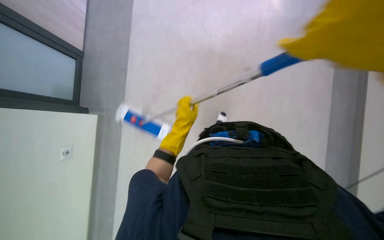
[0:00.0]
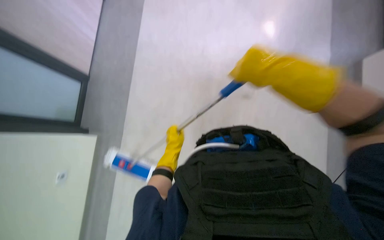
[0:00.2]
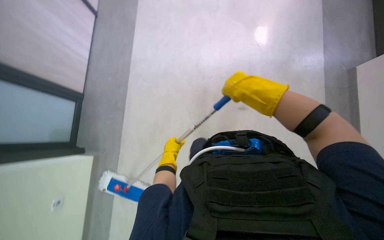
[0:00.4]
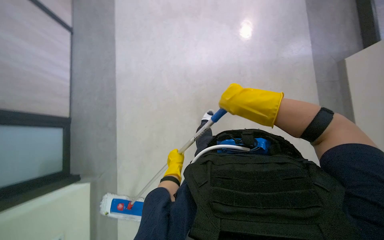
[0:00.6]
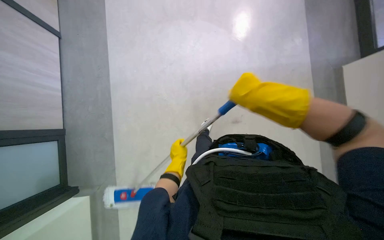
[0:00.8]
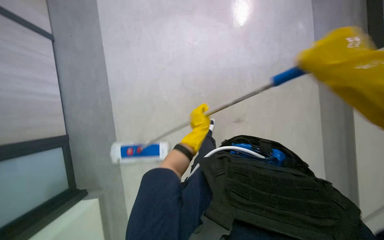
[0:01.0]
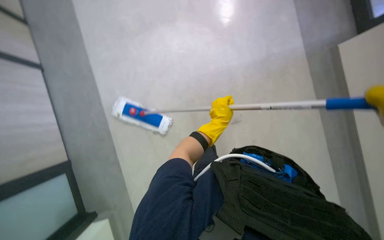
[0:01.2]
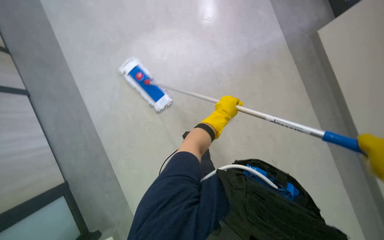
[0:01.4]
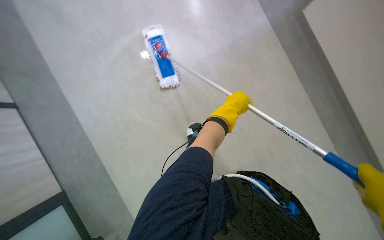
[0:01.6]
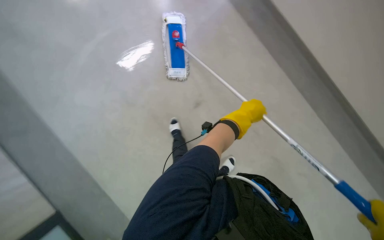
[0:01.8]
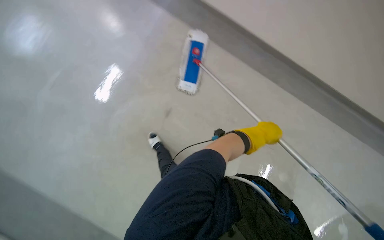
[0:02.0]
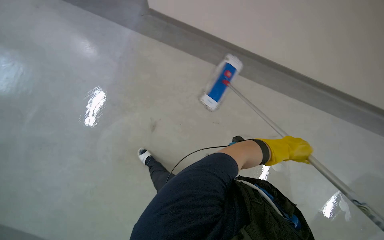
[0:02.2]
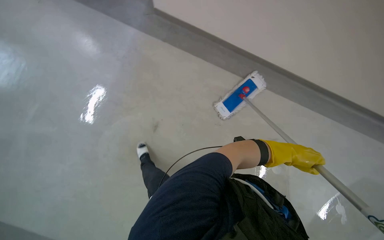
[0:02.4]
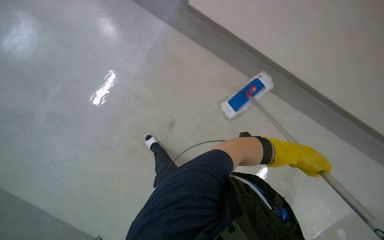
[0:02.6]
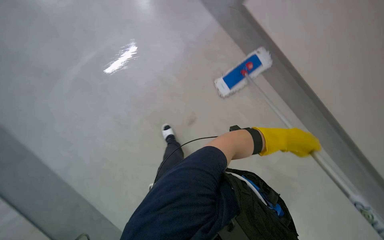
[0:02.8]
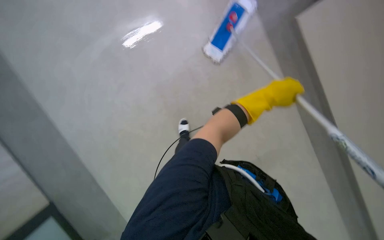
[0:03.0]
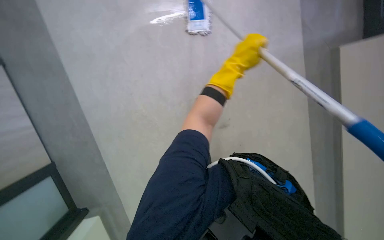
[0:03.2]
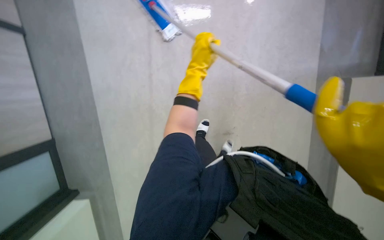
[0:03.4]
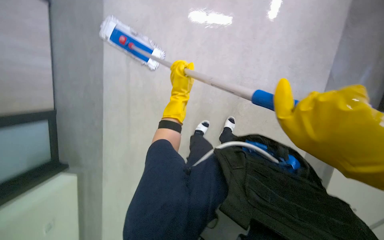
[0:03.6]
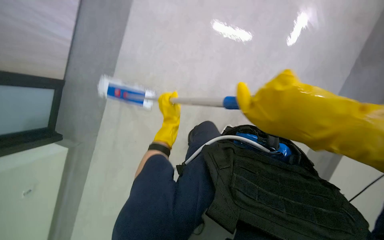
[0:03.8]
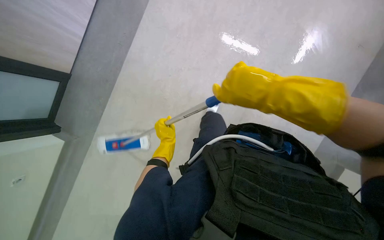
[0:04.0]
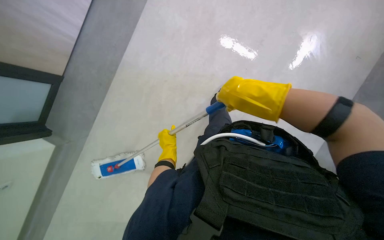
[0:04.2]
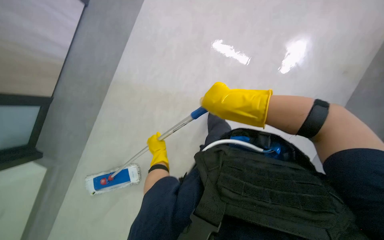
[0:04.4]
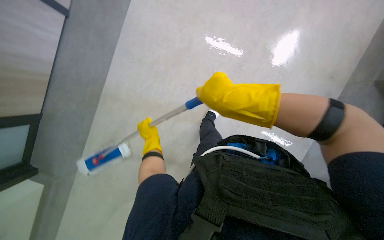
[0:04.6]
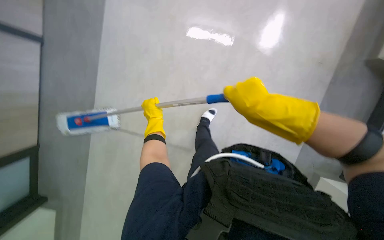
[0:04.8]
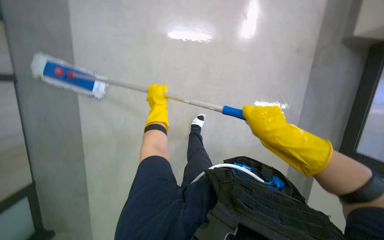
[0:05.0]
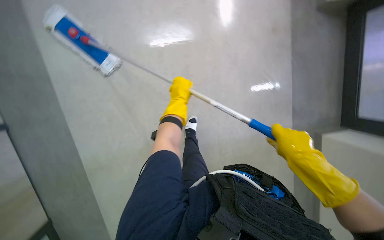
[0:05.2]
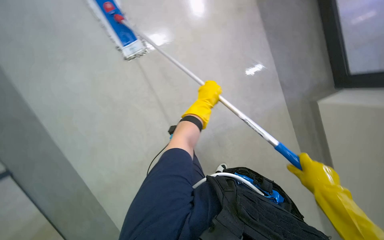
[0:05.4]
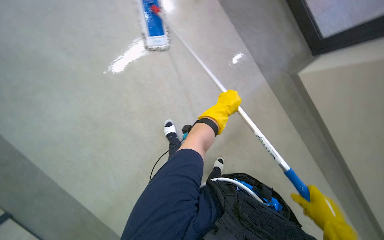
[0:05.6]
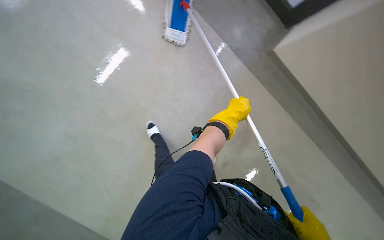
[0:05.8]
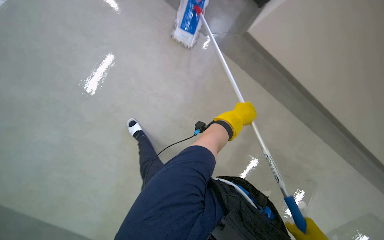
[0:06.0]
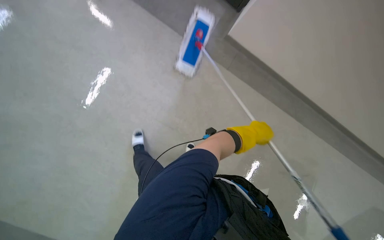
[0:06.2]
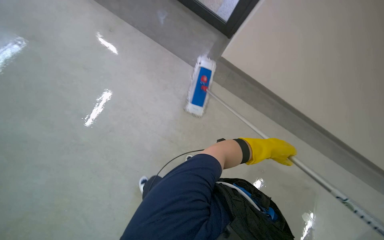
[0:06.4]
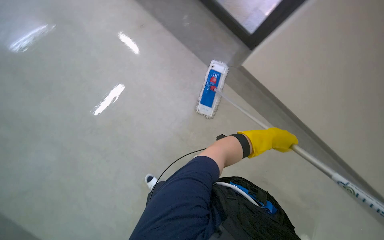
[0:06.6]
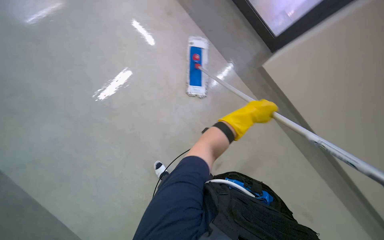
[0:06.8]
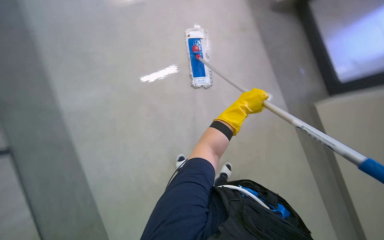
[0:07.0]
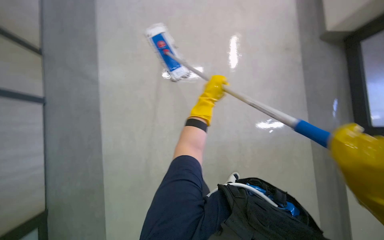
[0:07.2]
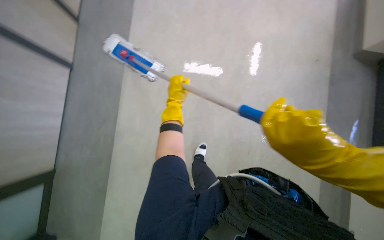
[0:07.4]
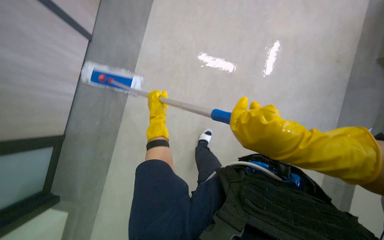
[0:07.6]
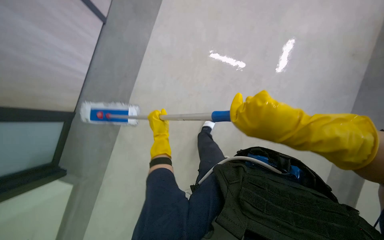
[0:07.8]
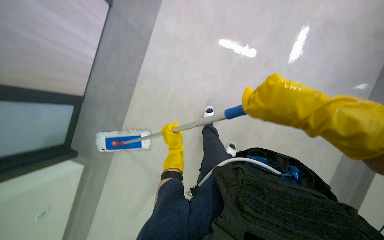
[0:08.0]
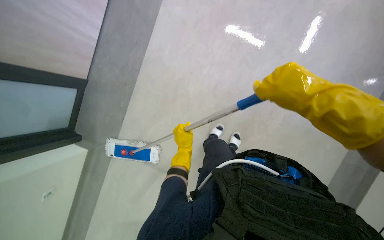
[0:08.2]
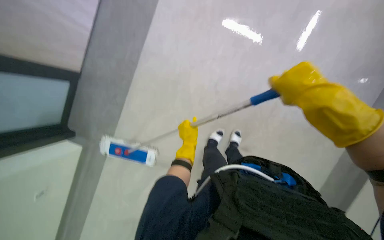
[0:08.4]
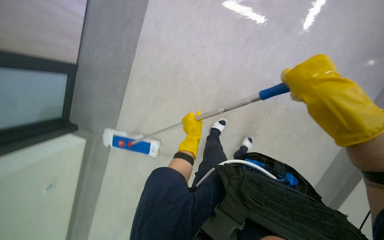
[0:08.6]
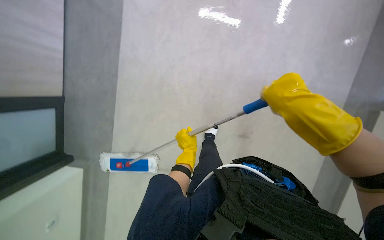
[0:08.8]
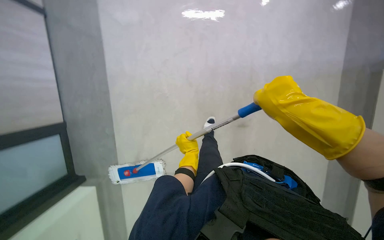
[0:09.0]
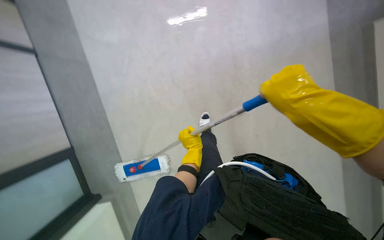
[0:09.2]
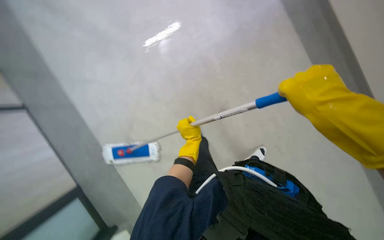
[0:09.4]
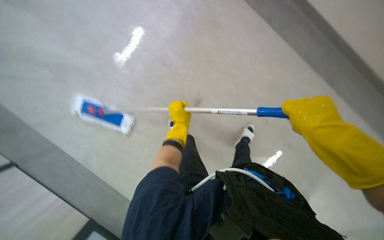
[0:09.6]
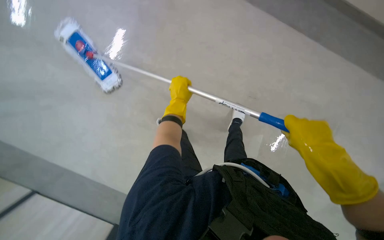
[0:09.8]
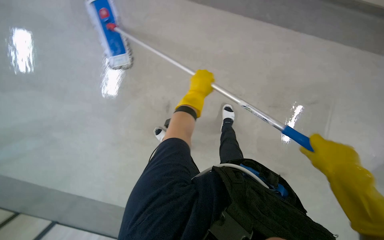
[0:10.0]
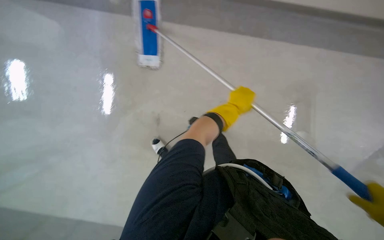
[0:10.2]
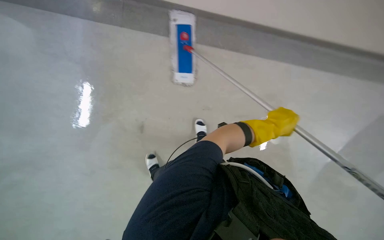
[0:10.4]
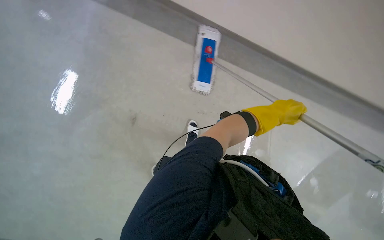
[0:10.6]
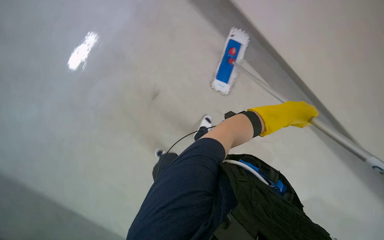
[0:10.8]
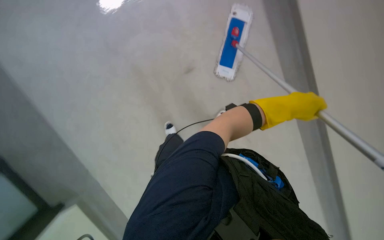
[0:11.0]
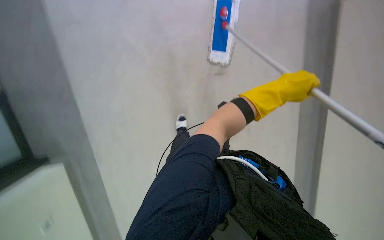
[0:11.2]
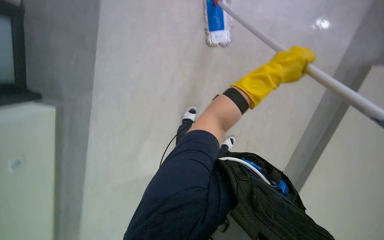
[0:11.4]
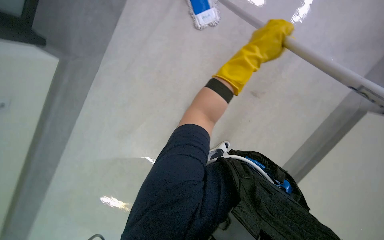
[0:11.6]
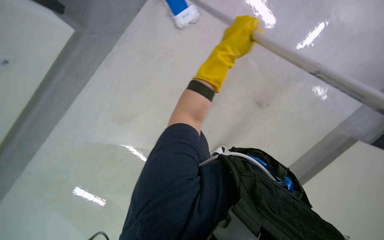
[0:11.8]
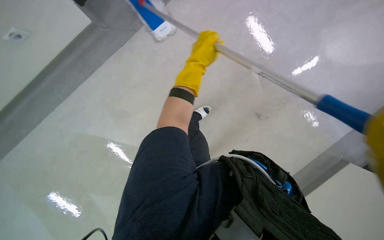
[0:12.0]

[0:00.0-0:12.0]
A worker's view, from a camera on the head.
Job: mopping floor.
The whole recording: Mopping hallway floor. The worker mops the hallway floor with a long-handled mop.
0:00.0 to 0:01.6: The left hand travels nearer to the camera by approximately 10 cm, and travels down the picture and back again, about 10 cm each way.
0:03.0 to 0:04.4: The left hand shifts about 40 cm to the left and farther from the camera.
0:07.6 to 0:09.0: The scene rotates counterclockwise by roughly 30 degrees. The left hand is displaced to the right and down the picture by roughly 20 cm.
0:10.4 to 0:12.0: The scene rotates counterclockwise by approximately 30 degrees.

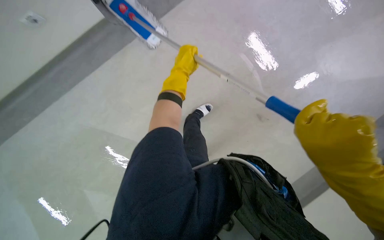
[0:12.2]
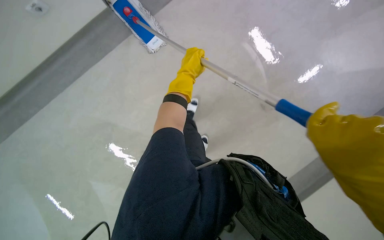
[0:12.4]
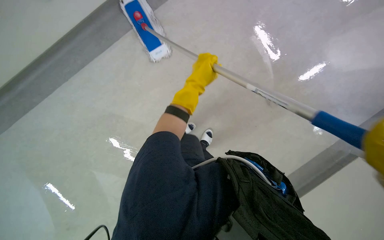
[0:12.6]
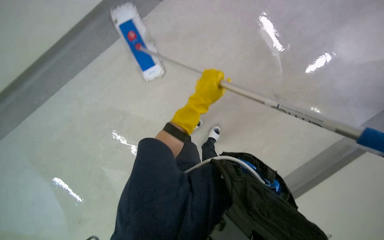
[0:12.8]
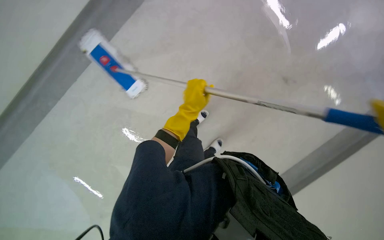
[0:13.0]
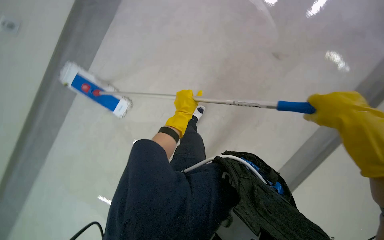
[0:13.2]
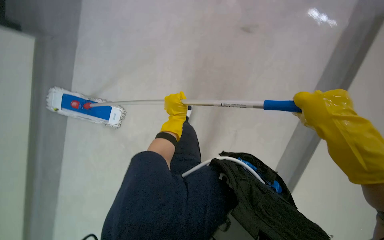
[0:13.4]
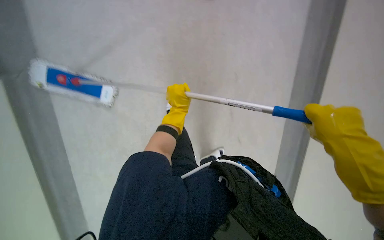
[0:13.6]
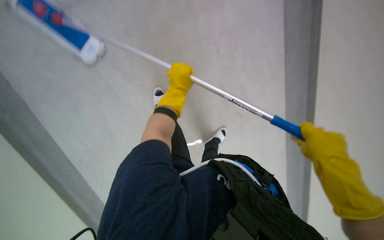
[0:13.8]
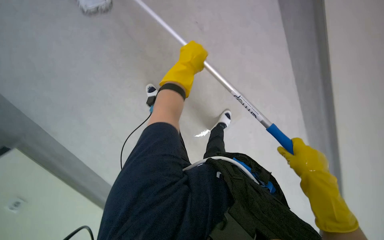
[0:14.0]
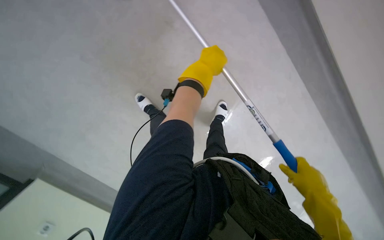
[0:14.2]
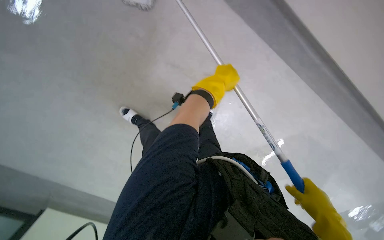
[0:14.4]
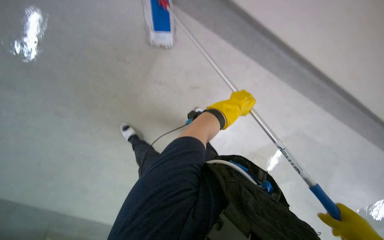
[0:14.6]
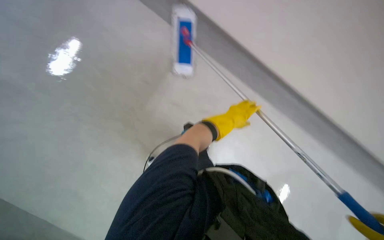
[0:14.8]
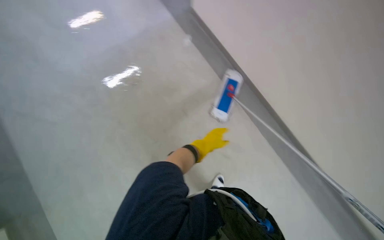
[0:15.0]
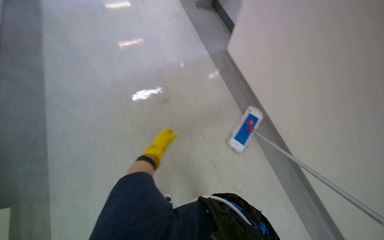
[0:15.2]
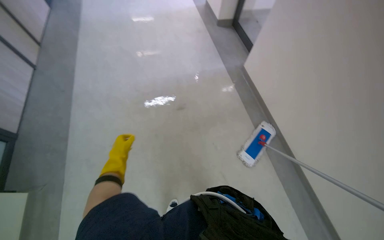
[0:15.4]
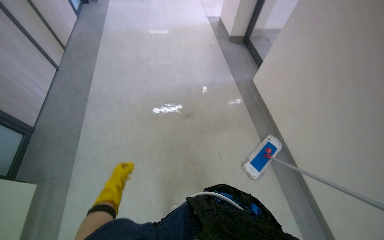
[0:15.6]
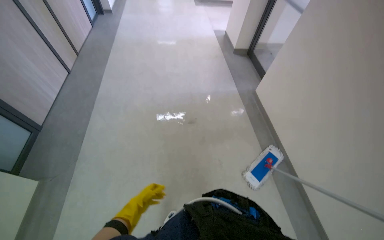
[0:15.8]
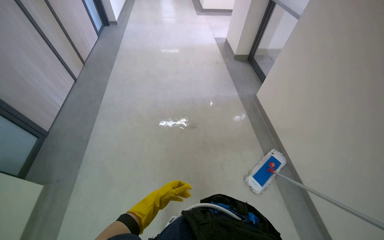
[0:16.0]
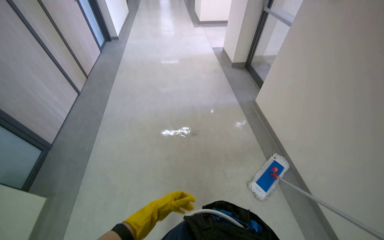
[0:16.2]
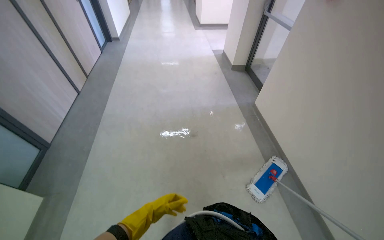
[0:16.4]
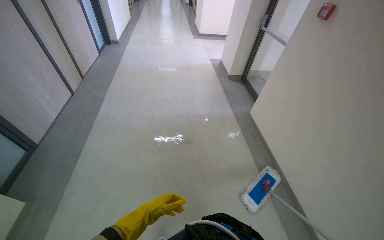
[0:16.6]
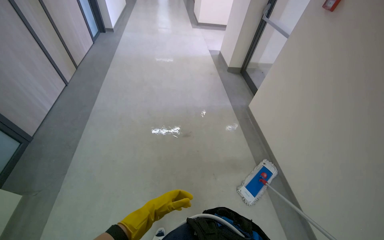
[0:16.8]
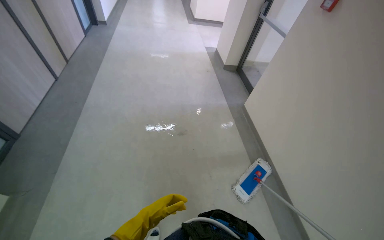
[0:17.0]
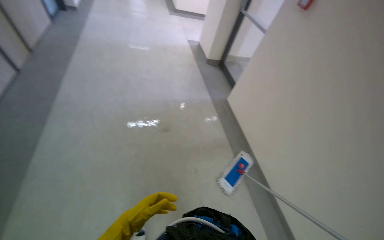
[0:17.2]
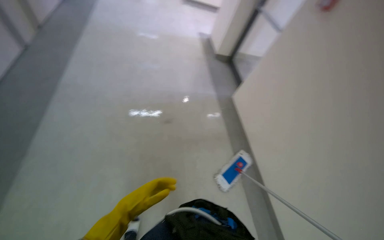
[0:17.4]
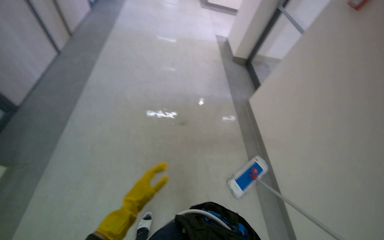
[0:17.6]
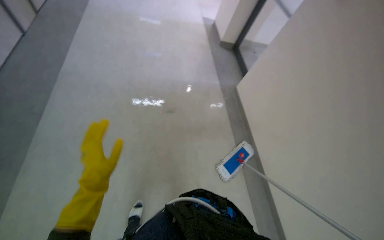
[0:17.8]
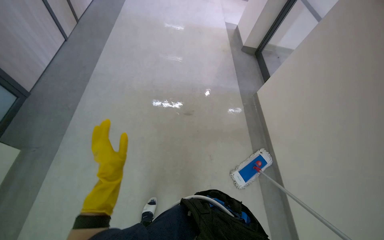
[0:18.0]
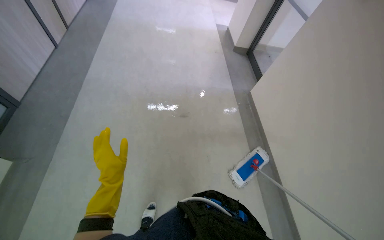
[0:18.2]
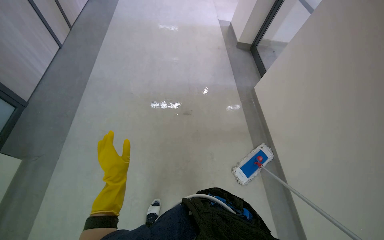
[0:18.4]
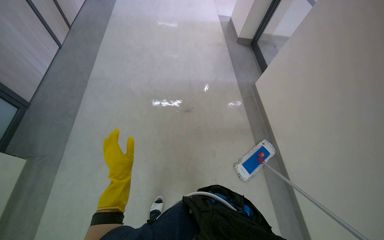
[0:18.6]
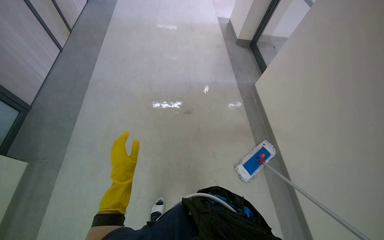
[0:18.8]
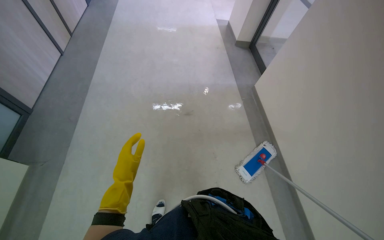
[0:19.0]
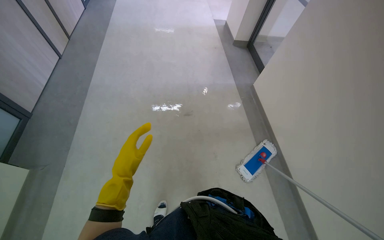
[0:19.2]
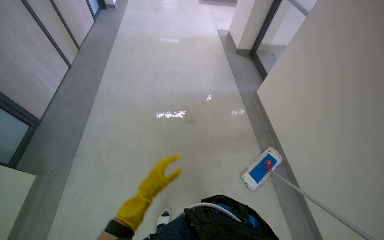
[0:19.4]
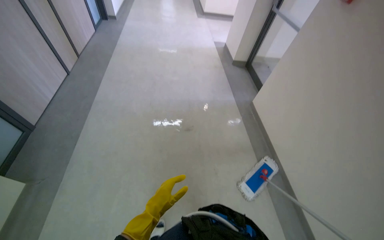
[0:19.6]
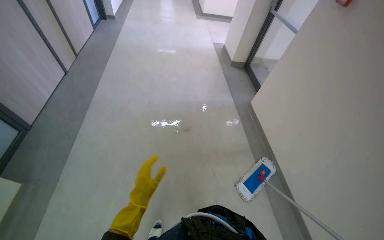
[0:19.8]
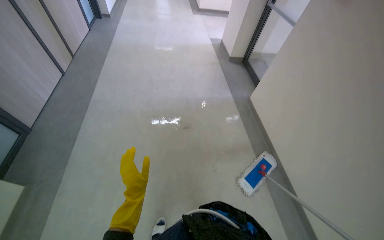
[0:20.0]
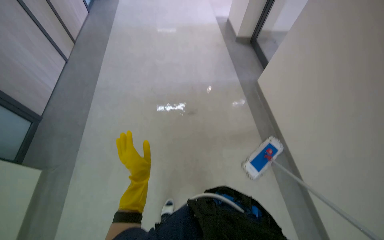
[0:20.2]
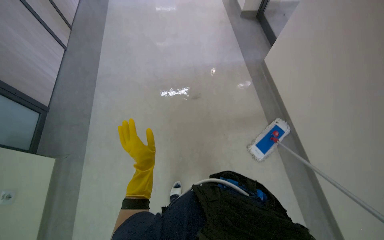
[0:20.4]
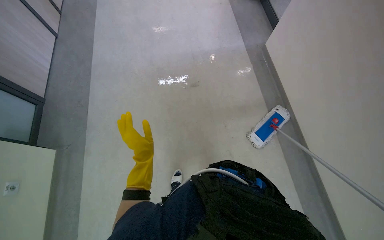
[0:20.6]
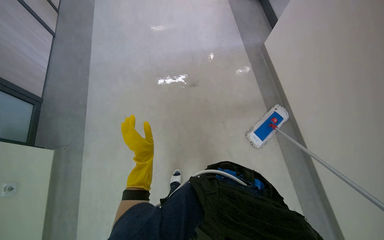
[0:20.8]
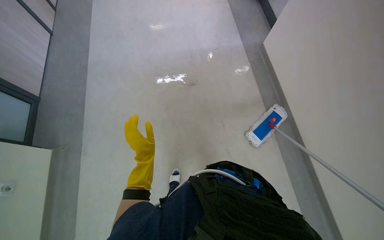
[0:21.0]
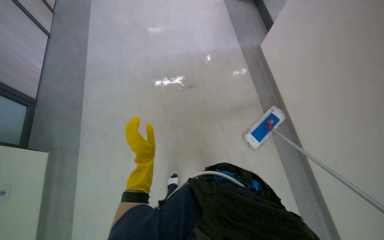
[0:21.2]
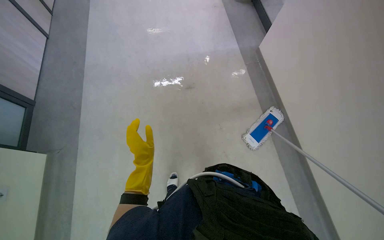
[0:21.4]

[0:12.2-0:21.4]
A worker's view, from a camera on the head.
Job: mopping floor.
The whole recording: Mopping hallway floor. The worker mops the hallway floor with a long-handled mop.
0:13.8 to 0:15.2: The wearer's head swings roughly 45 degrees to the left. The camera pitches upward, by roughly 35 degrees.
0:15.2 to 0:16.8: The view tips upward by about 20 degrees. The left hand moves nearer to the camera and down the picture, some 30 cm.
0:19.8 to 0:21.4: The view tilts roughly 15 degrees downward.
